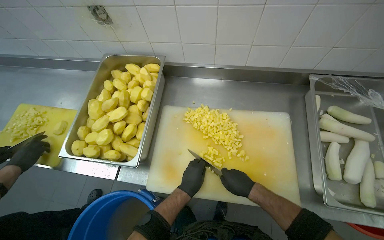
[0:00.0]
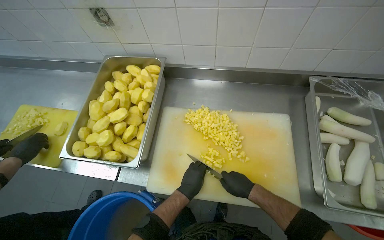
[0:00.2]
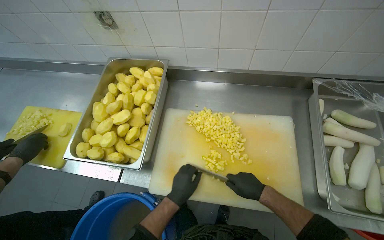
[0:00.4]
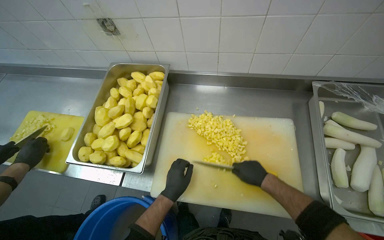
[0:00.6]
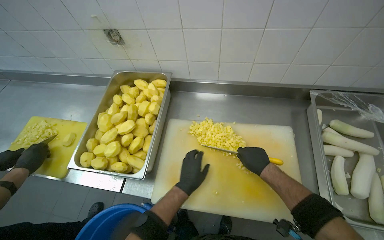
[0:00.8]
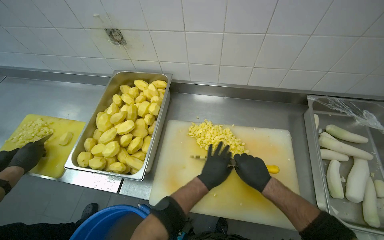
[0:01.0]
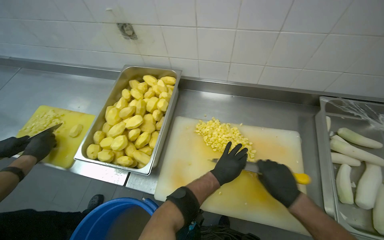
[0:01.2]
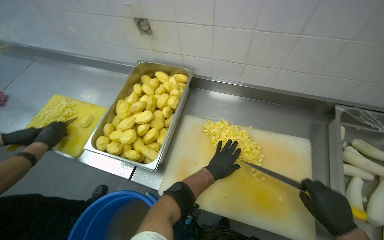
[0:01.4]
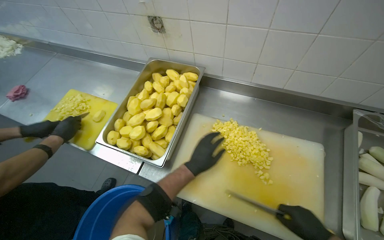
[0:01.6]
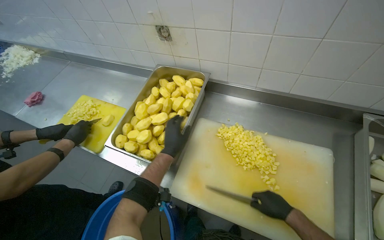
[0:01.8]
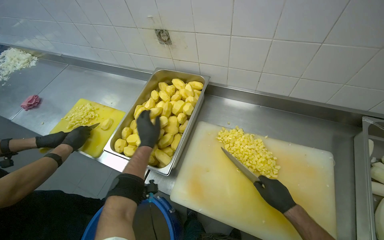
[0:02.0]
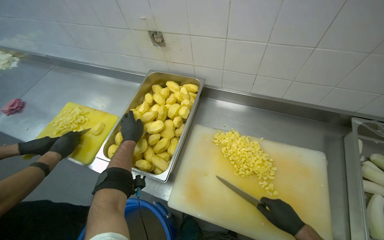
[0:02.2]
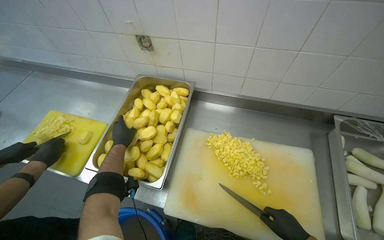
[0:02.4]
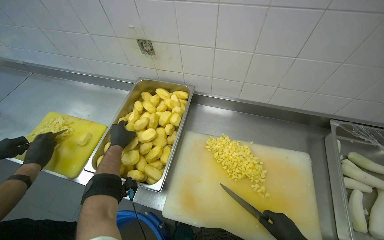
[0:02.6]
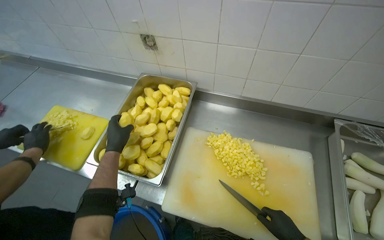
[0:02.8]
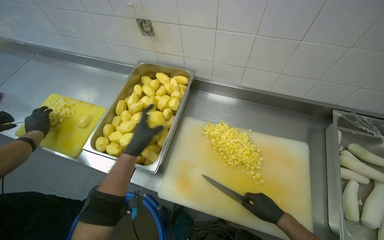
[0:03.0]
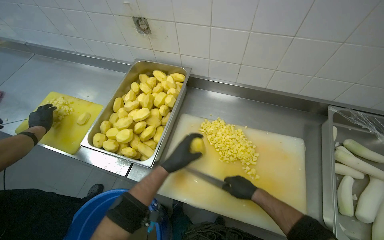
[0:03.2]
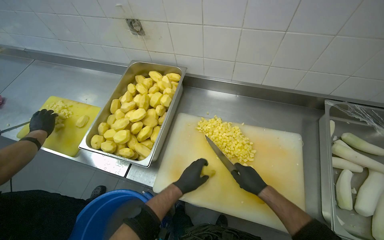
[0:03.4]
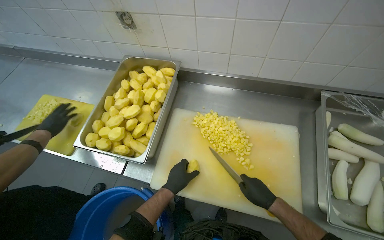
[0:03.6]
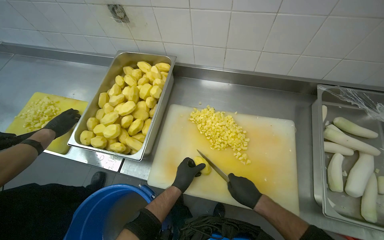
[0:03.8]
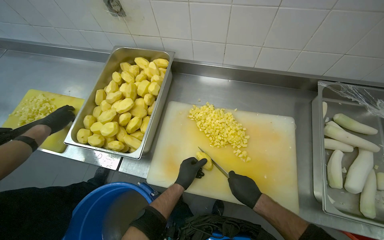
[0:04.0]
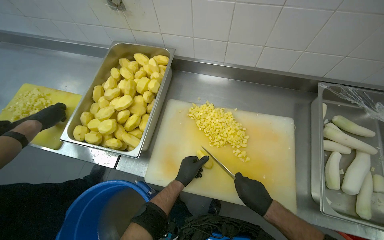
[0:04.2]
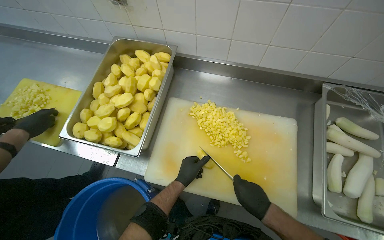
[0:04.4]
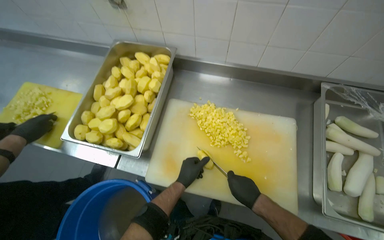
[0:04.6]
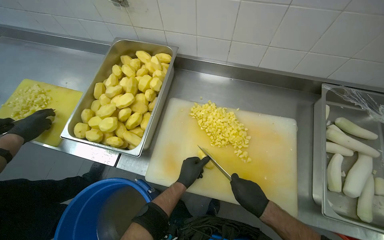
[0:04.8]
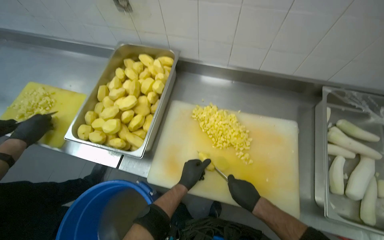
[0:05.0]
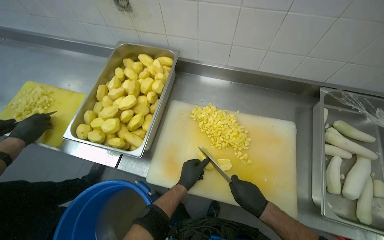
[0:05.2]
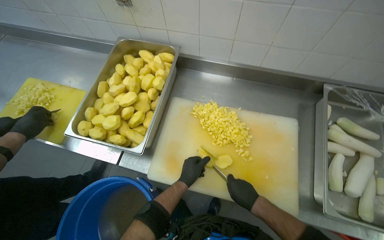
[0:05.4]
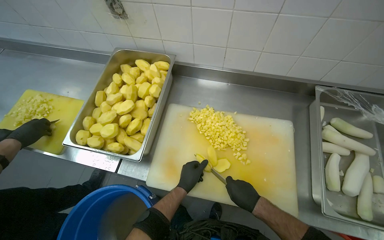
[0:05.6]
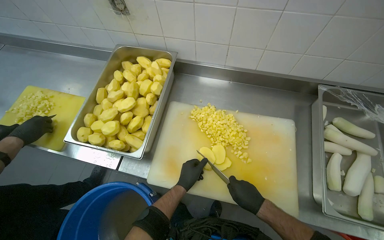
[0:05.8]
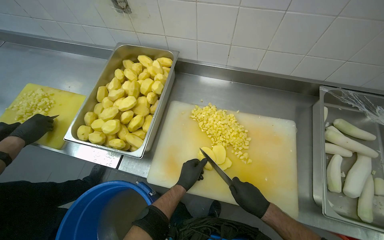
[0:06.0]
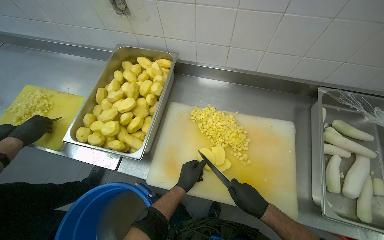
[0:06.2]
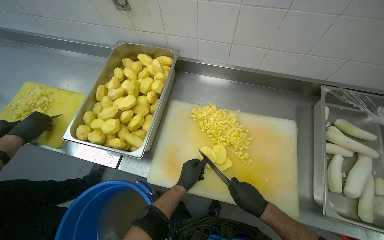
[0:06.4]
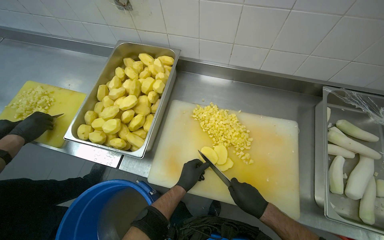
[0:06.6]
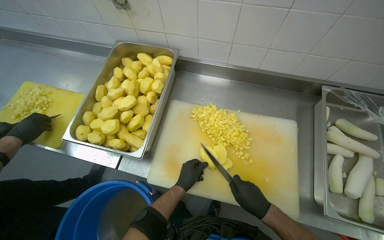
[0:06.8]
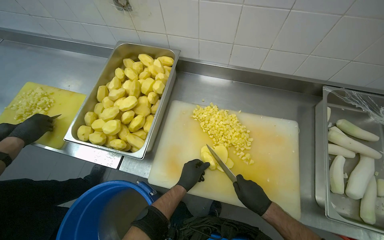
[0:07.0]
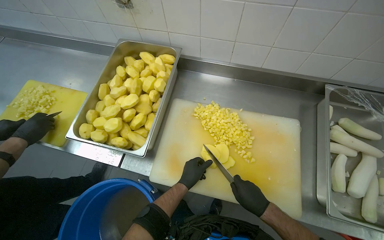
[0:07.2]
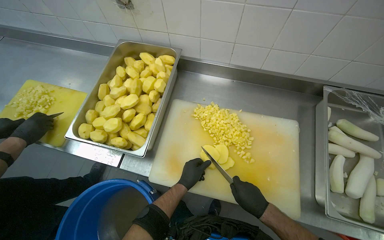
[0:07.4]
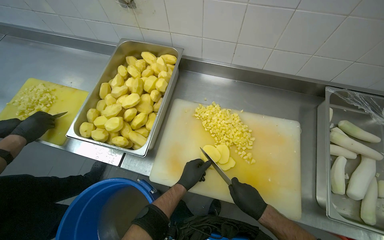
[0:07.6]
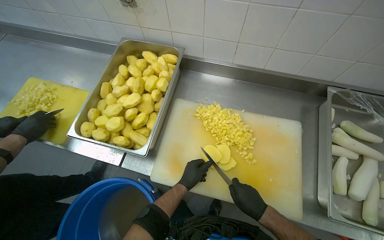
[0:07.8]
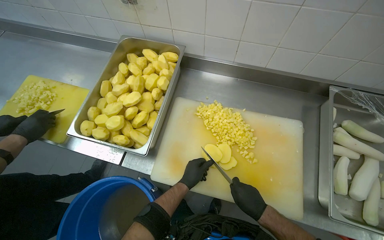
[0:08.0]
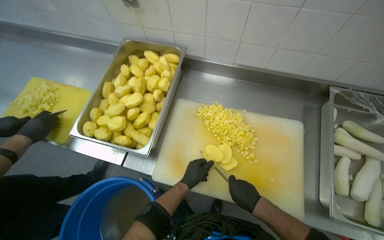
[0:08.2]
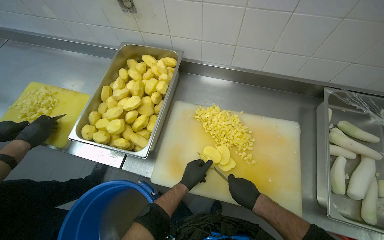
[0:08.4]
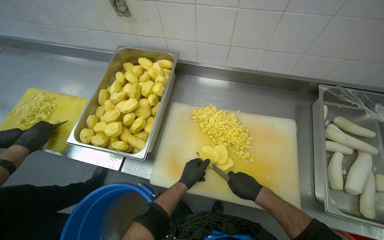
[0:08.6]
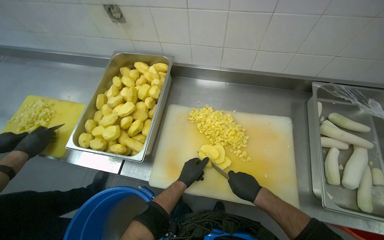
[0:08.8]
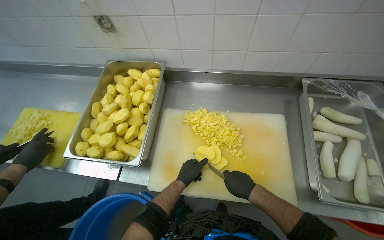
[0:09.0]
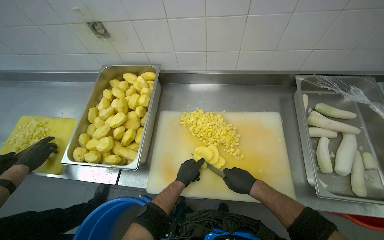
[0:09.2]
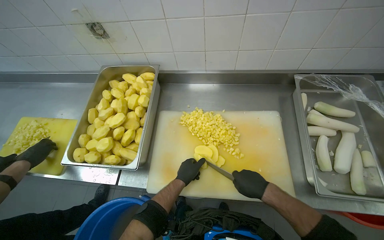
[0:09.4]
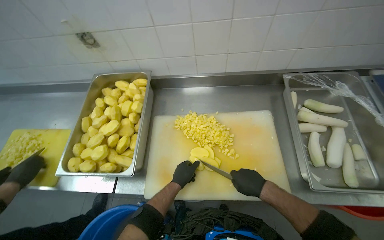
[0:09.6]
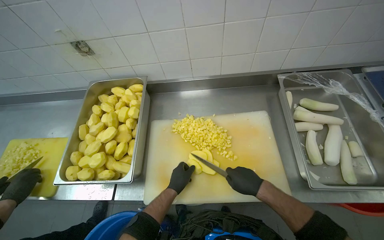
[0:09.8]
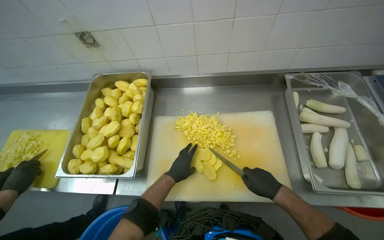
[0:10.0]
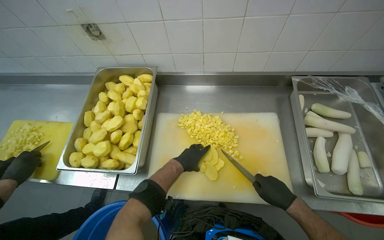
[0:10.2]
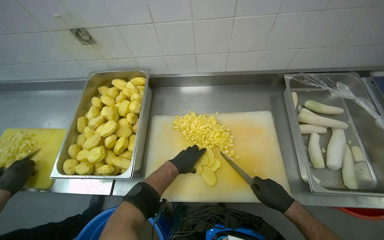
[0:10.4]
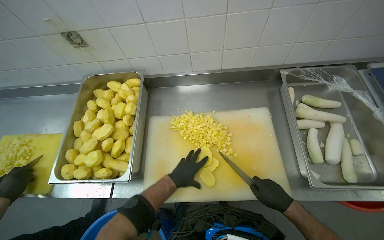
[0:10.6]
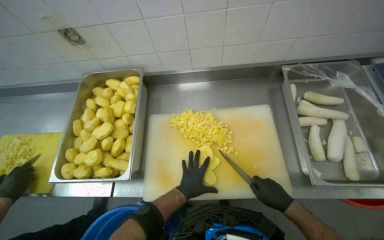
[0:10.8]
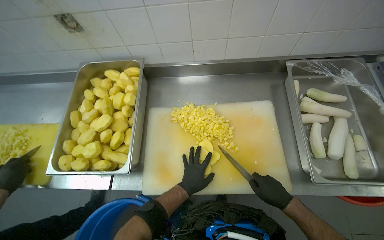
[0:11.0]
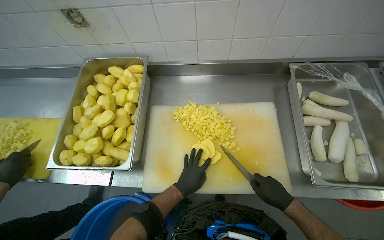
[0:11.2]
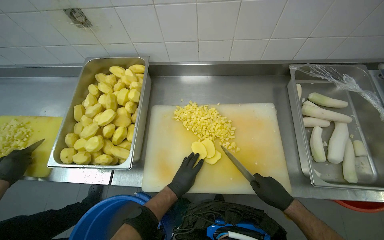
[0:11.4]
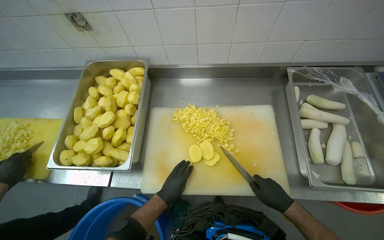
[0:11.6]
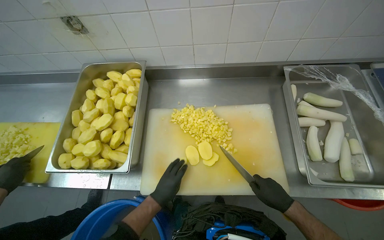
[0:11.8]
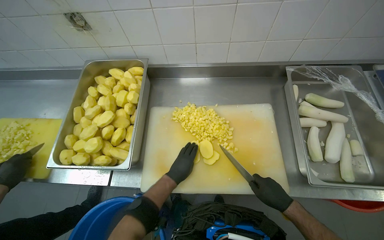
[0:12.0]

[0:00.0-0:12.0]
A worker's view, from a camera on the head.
Job: preparing food.
The whole recording: Dicing peeled potatoes. The worker dices peeled potatoes on a cutting board, transferring them.
0:00.0 to 0:01.6: The right hand goes approximately 15 cm to the right and nearer to the camera. The left hand goes roughly 10 cm up the picture, and travels to the right and back again, approximately 5 cm each way.
0:01.6 to 0:03.0: The left hand moves to the left and up the picture, about 20 cm.
0:03.0 to 0:04.4: The left hand goes approximately 30 cm to the right and down the picture.
0:04.4 to 0:09.0: The hands are busy where they are.
0:09.0 to 0:10.4: The right hand is displaced to the right by approximately 10 cm.

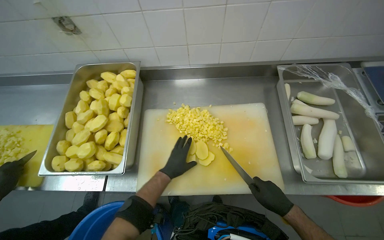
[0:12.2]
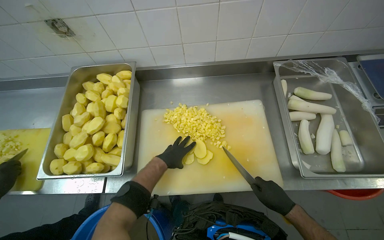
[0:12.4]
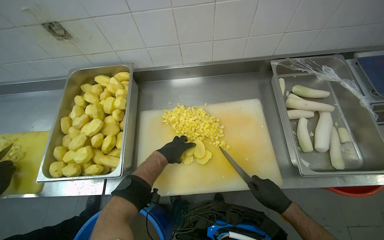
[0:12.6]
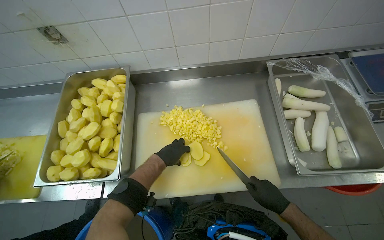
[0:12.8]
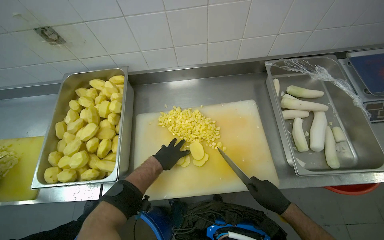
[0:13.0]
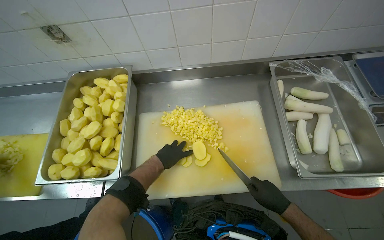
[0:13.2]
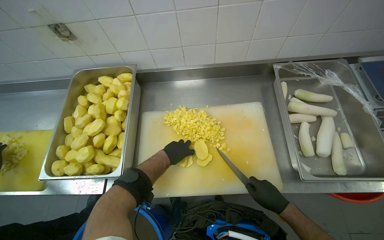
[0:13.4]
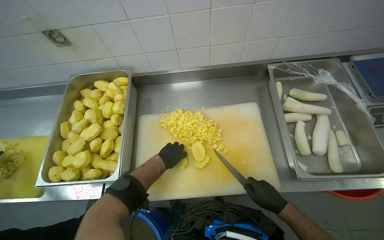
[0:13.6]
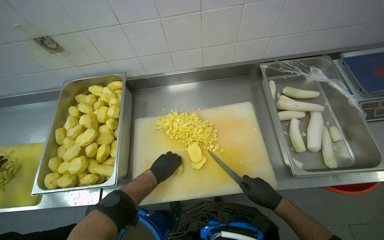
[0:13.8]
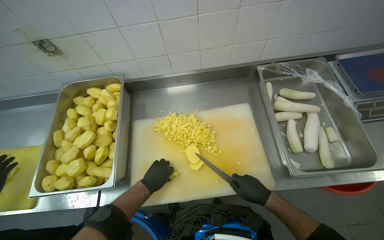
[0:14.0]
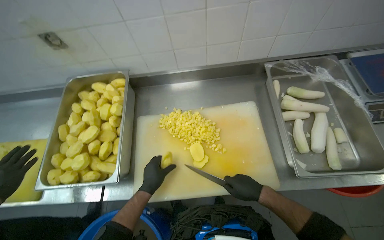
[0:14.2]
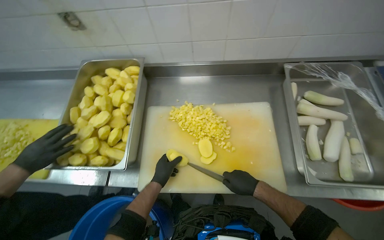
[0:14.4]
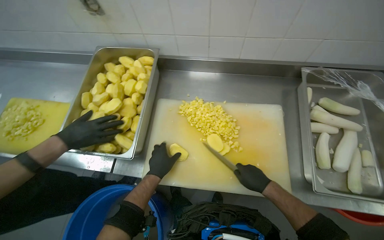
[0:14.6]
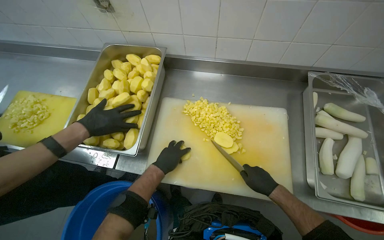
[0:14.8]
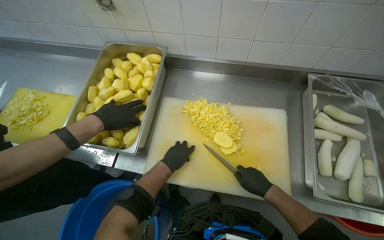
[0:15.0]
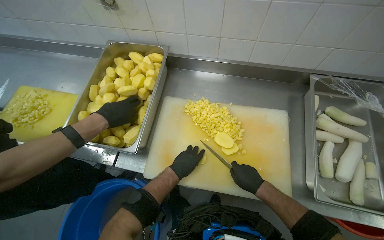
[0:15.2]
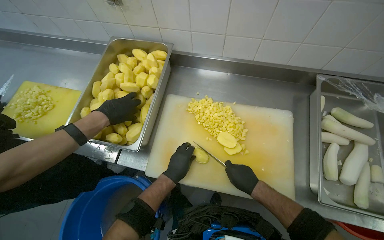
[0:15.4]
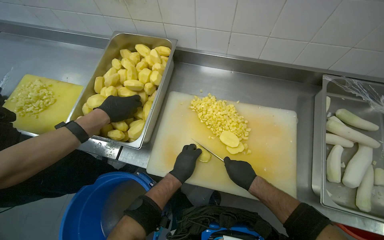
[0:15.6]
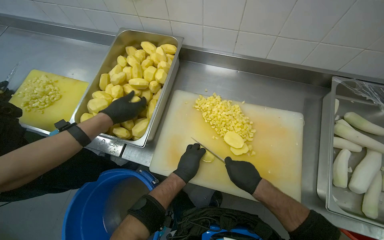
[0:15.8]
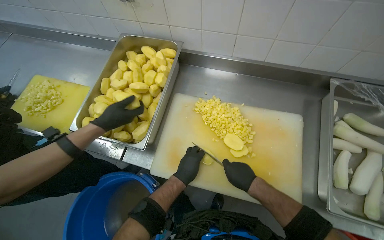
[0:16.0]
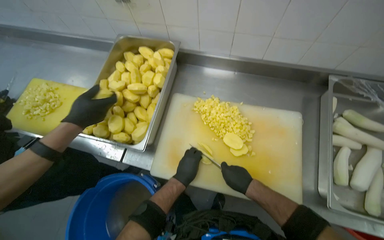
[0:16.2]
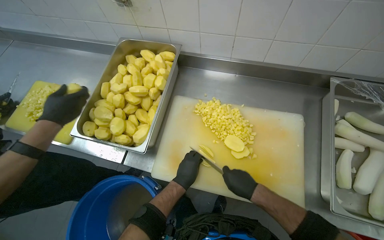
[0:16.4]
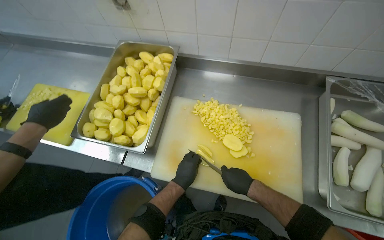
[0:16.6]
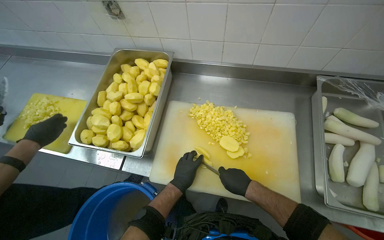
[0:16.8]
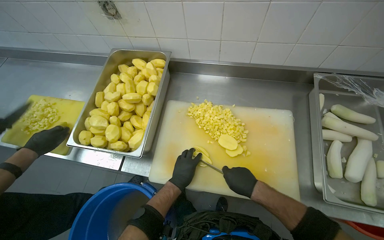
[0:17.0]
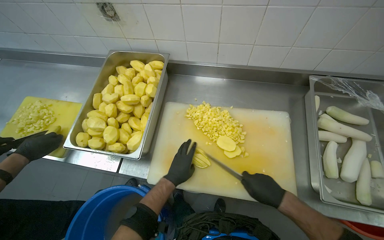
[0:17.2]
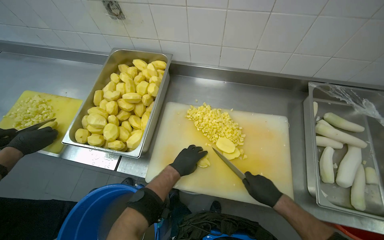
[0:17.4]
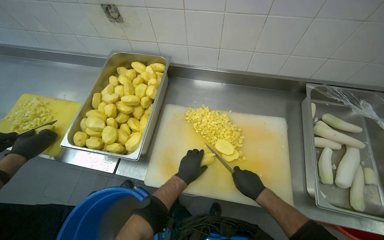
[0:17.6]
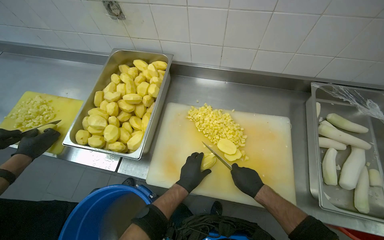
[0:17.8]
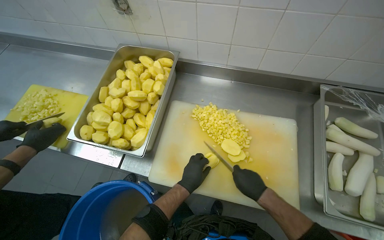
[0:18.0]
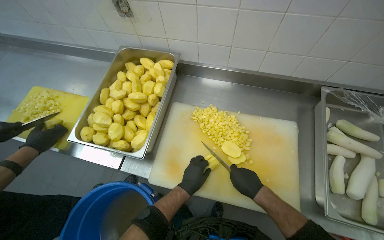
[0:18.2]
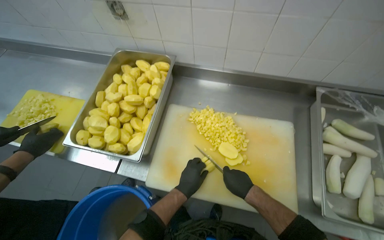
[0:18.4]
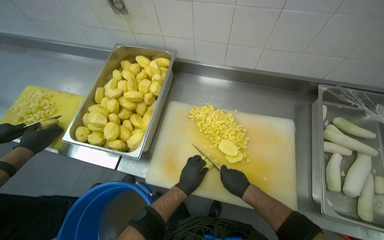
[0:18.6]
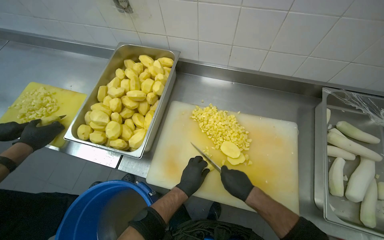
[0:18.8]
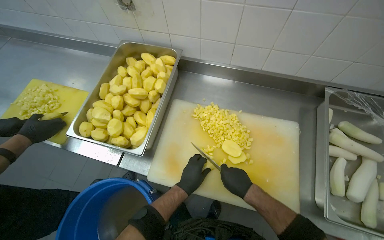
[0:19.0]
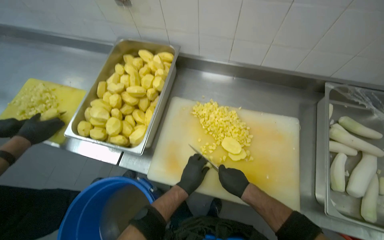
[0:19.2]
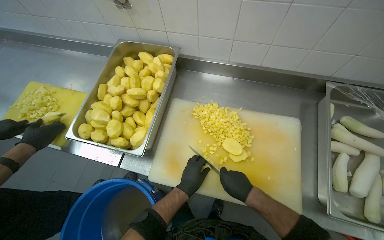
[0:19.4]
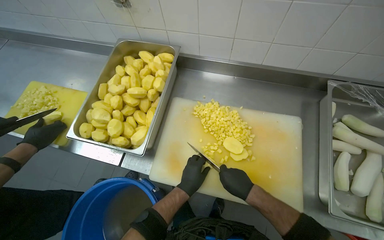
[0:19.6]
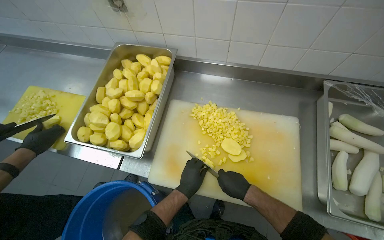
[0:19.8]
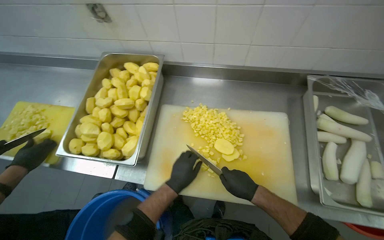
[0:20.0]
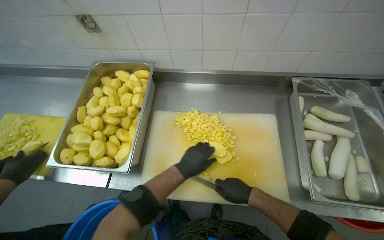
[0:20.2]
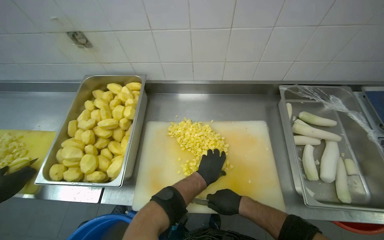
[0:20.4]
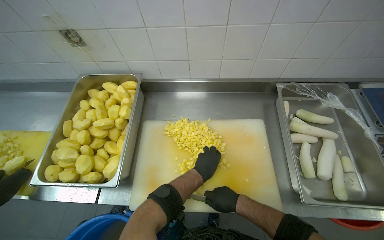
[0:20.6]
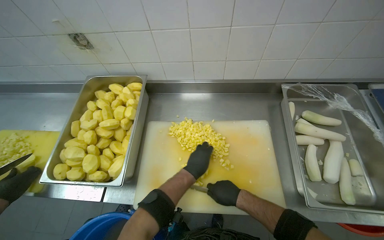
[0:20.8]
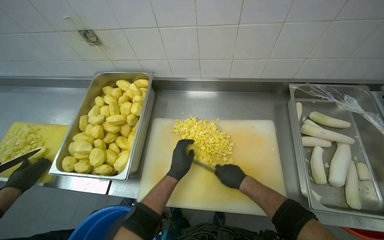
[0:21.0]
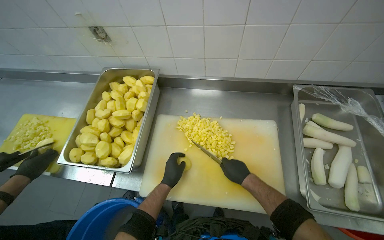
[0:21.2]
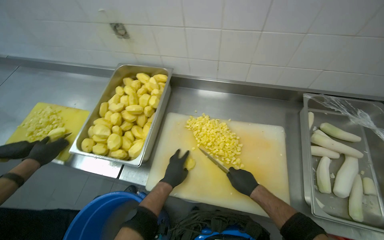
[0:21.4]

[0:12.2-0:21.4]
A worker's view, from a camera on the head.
Job: preparing food.
The whole recording: Dicing peeled potatoes. The worker dices peeled potatoes on a cutting board, transferring them.
0:12.2 to 0:13.8: The hands stay close to where they were, moving slightly.
0:15.2 to 0:16.8: The hands make small movements and keep their place.
0:18.4 to 0:19.8: The hands are busy where they are.
